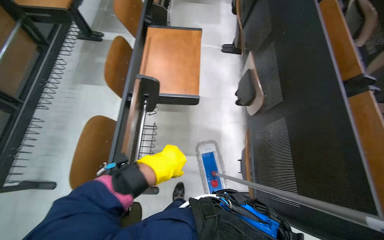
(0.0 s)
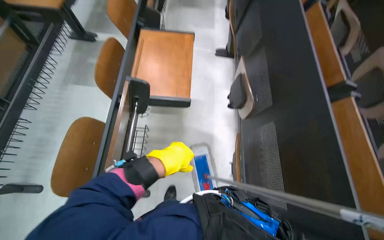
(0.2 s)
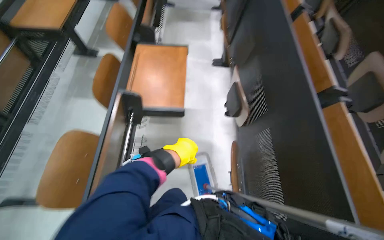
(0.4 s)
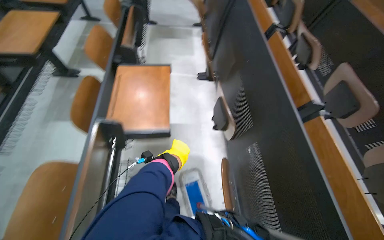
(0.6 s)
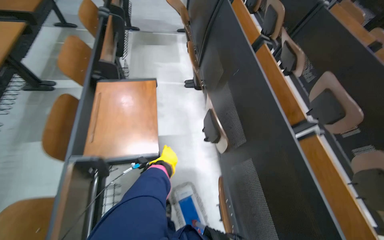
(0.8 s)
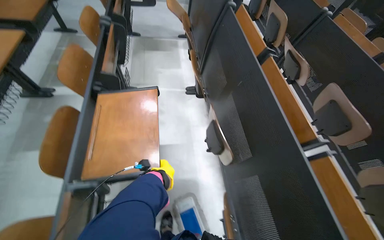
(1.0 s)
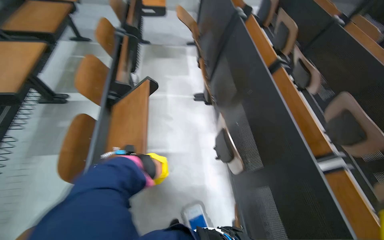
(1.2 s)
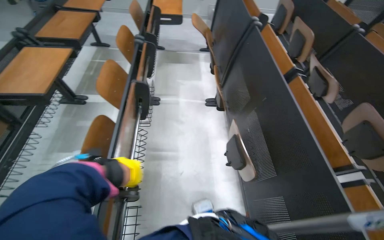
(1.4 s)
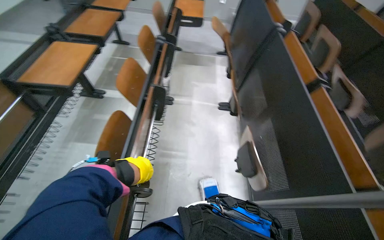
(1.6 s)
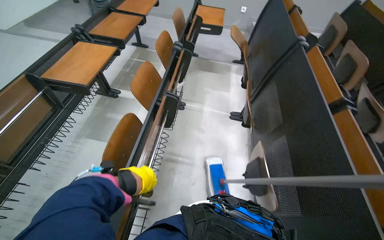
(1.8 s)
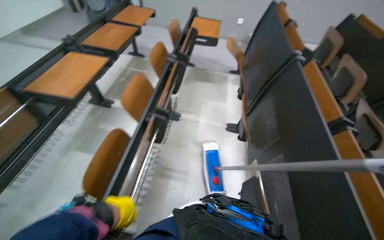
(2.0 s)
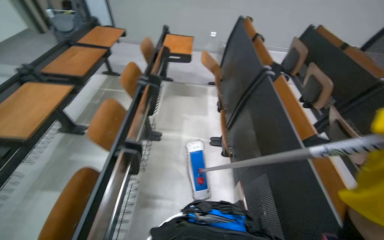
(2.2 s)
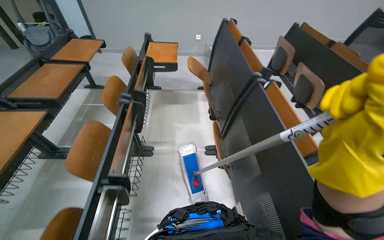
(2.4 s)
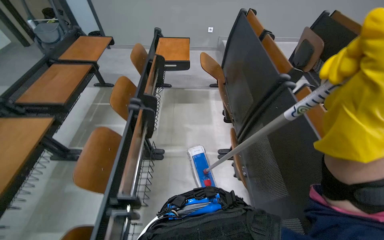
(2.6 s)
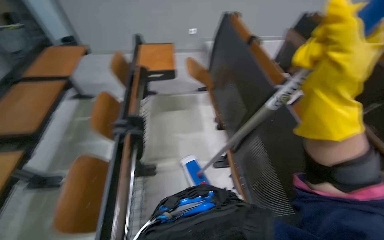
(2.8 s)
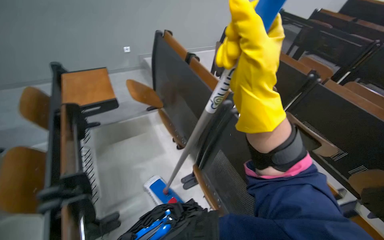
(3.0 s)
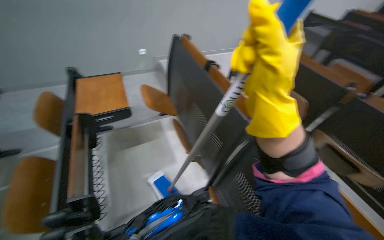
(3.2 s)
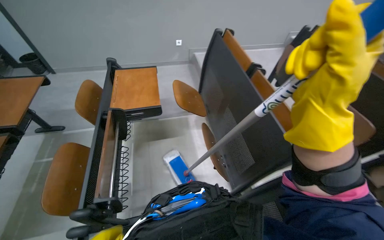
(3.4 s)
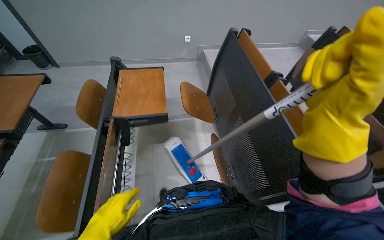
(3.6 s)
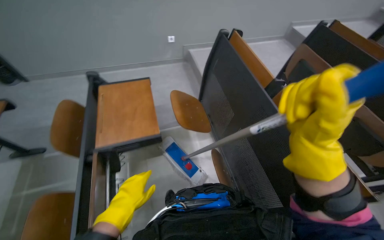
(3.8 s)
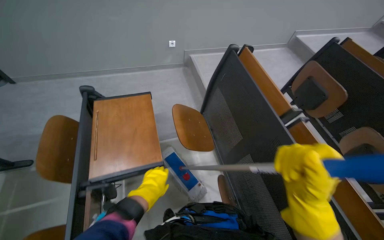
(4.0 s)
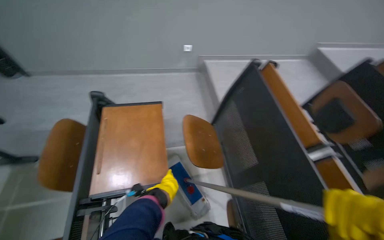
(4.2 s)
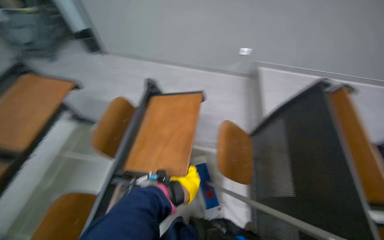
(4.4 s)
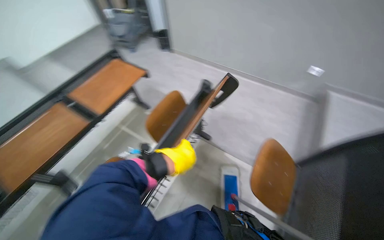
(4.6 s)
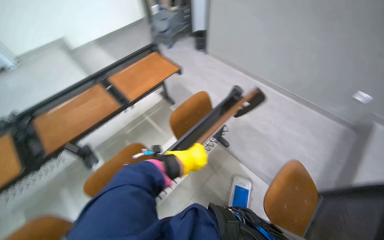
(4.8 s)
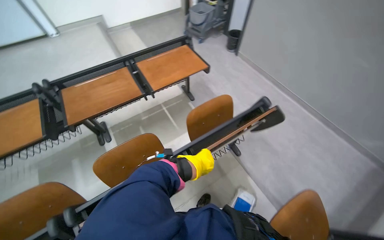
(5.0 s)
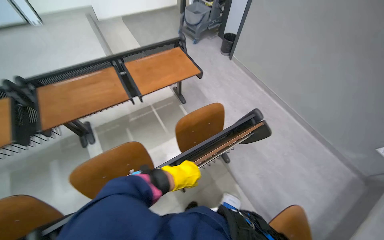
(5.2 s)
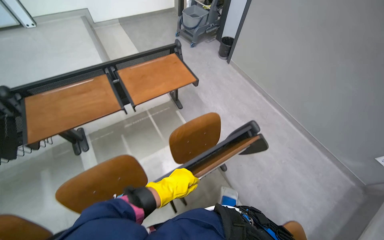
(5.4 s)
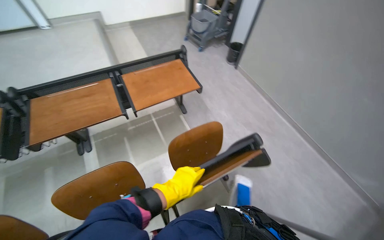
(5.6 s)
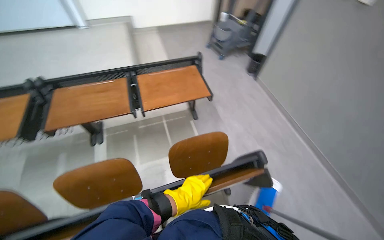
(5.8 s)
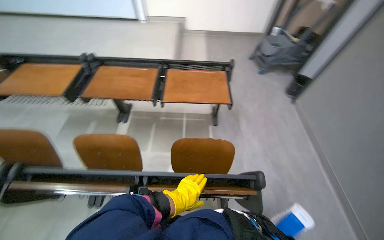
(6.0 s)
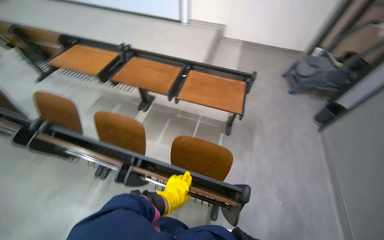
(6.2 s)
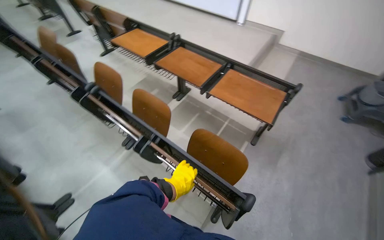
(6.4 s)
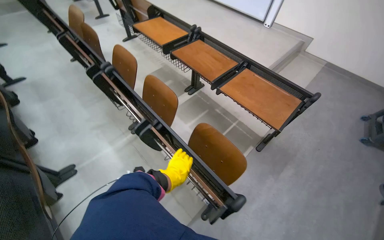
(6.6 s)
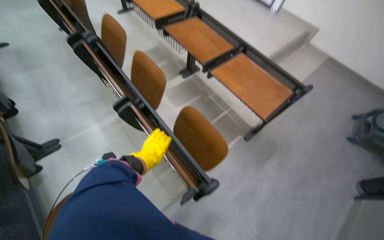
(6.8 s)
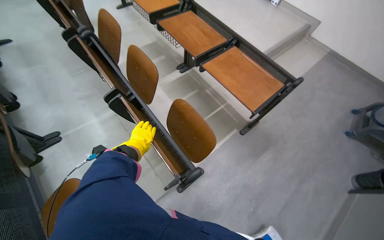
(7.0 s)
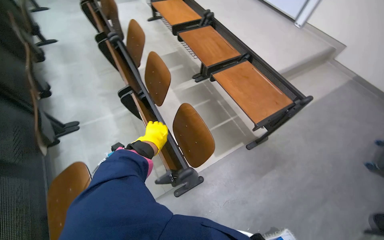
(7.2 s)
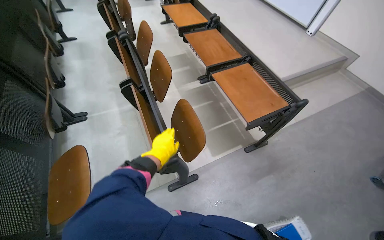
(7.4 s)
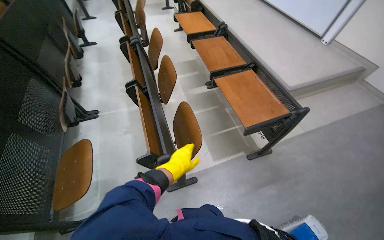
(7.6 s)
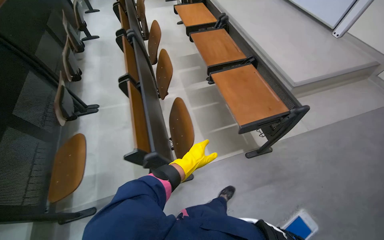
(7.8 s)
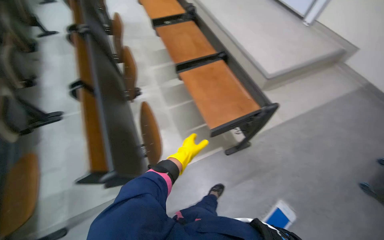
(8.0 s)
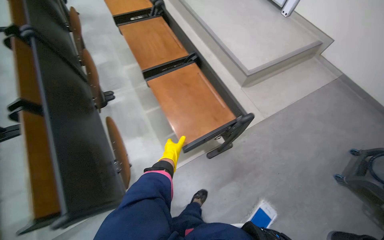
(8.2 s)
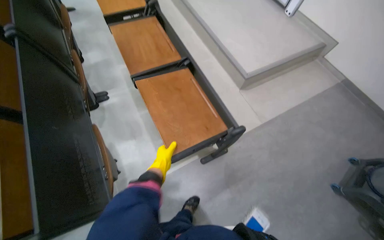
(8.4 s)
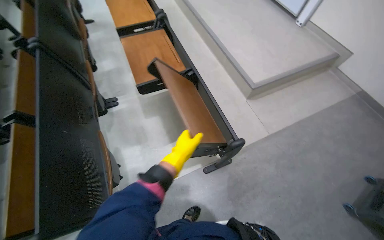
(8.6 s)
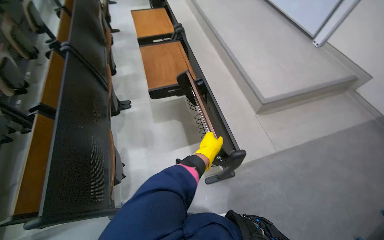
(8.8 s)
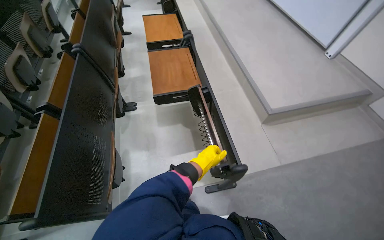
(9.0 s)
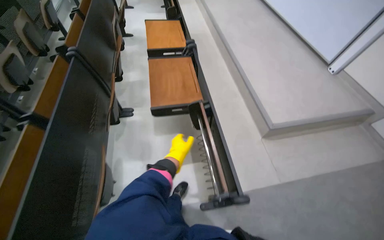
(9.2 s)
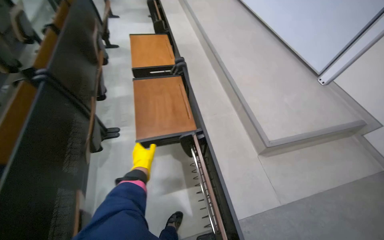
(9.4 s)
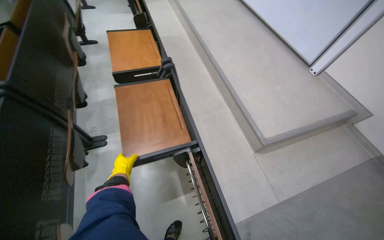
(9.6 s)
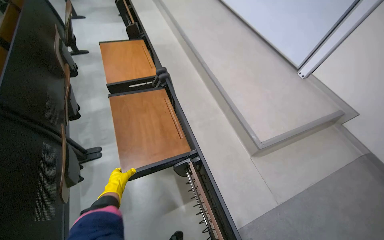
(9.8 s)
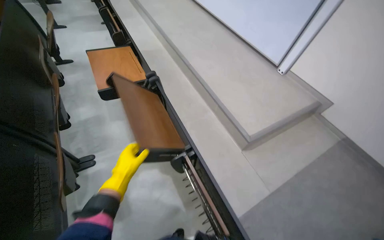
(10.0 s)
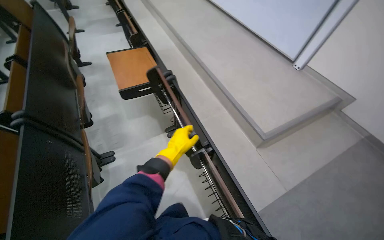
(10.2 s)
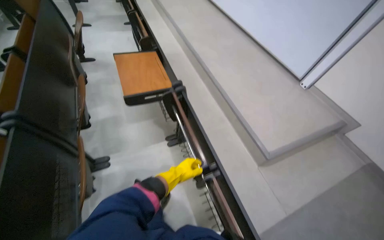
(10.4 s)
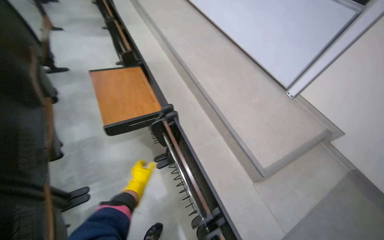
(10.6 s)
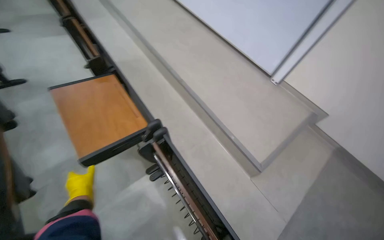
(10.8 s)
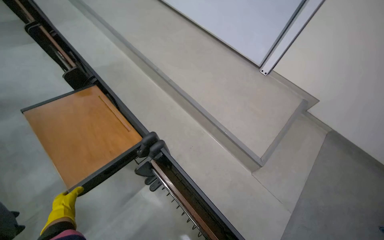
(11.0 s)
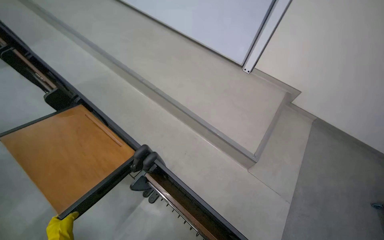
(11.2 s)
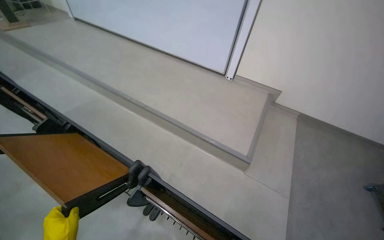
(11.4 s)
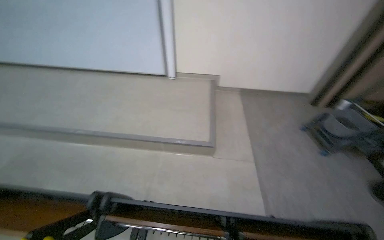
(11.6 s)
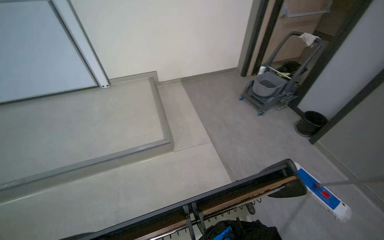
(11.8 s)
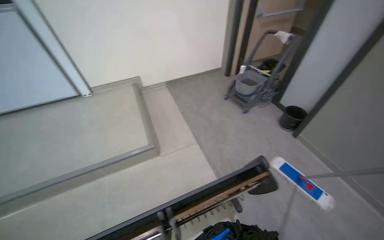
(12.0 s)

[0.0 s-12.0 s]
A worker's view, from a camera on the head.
Job: mopping floor.
The whole recording: Mopping lecture hall floor. The worker mops the floor in the lecture hall between the rows of desks.
0.0 to 1.6 s: The camera pitches upward, by approximately 15 degrees. The left hand heads to the left, covering some 15 cm, and reaches approximately 35 cm farther from the camera, then returns.
1.6 to 3.0 s: The head travels some 80 cm. The wearer's head swings some 35 degrees to the right.
3.0 to 4.4 s: The camera is carried roughly 90 cm. The wearer's head swings some 40 degrees to the left.
4.4 to 6.0 s: The wearer's head swings roughly 80 degrees to the left.
6.0 to 7.6 s: The camera is carried some 70 cm. The wearer looks approximately 70 degrees further to the left.
7.6 to 9.0 s: The wearer moves about 60 cm.
9.0 to 10.4 s: The camera travels roughly 50 cm.
10.4 to 12.0 s: The wearer looks approximately 90 degrees further to the right.

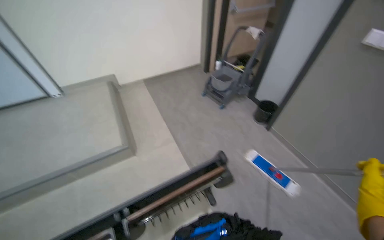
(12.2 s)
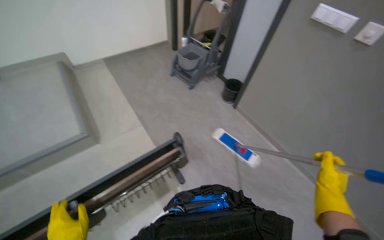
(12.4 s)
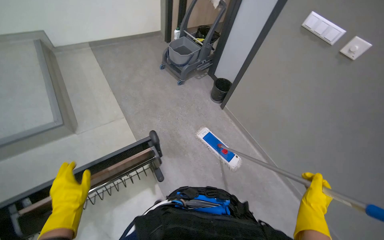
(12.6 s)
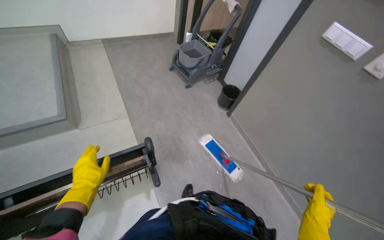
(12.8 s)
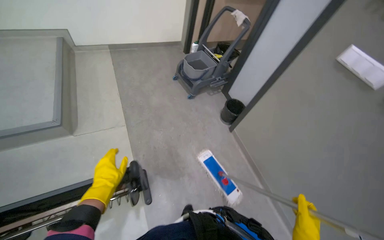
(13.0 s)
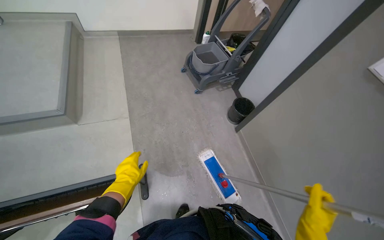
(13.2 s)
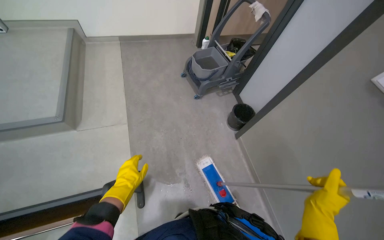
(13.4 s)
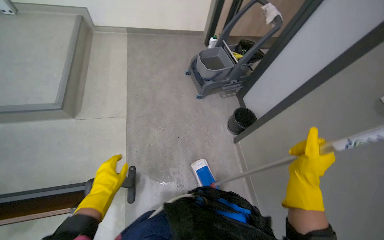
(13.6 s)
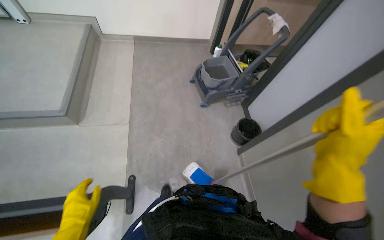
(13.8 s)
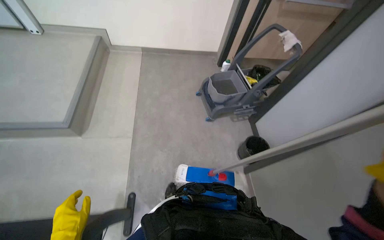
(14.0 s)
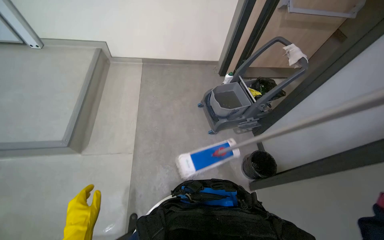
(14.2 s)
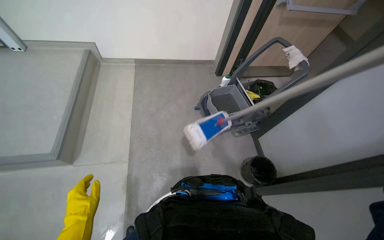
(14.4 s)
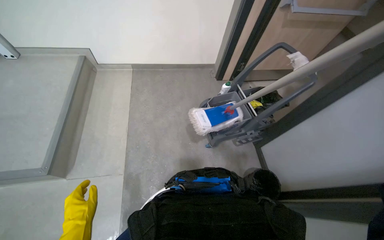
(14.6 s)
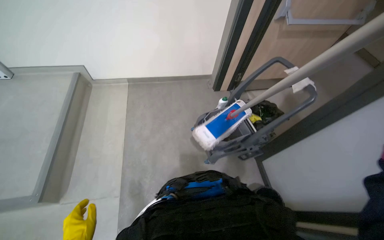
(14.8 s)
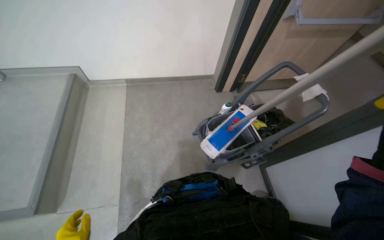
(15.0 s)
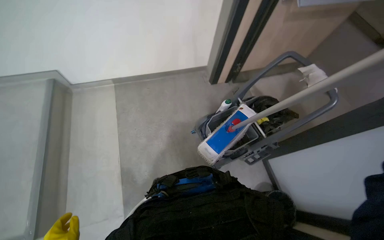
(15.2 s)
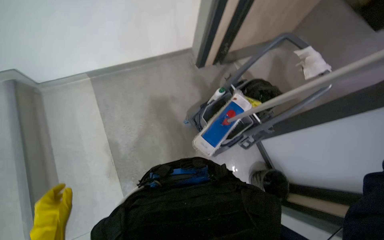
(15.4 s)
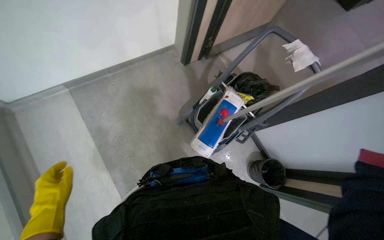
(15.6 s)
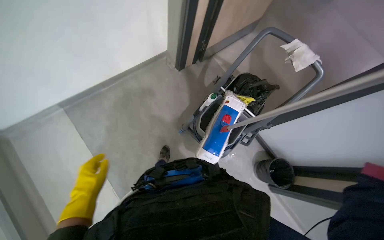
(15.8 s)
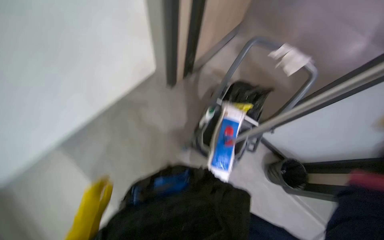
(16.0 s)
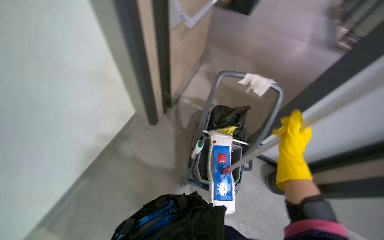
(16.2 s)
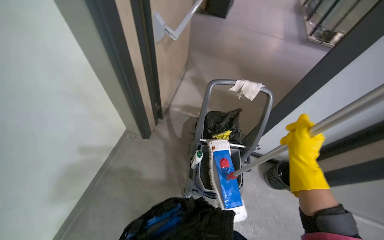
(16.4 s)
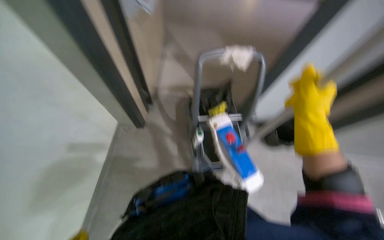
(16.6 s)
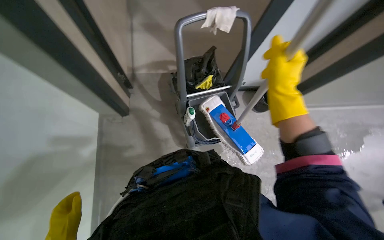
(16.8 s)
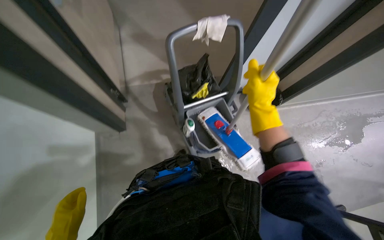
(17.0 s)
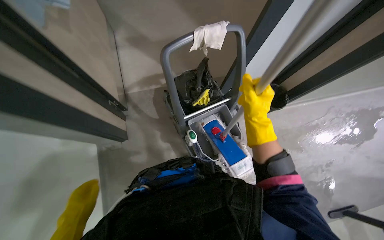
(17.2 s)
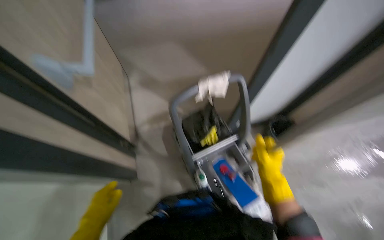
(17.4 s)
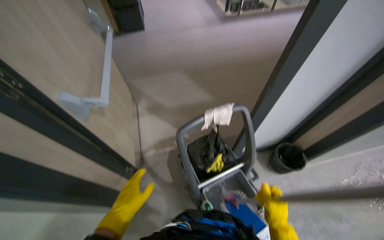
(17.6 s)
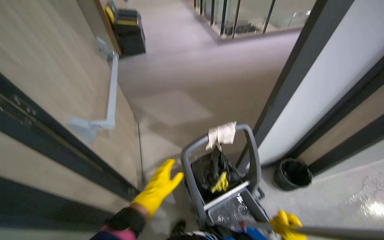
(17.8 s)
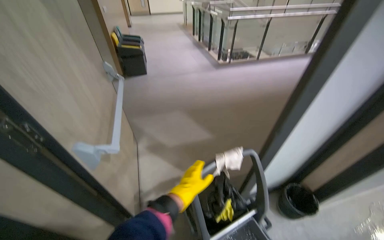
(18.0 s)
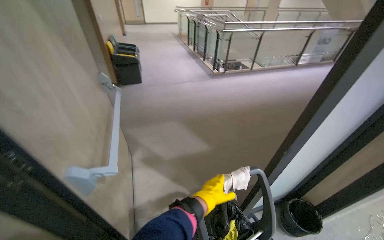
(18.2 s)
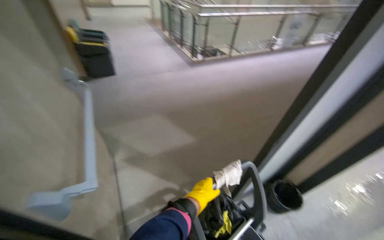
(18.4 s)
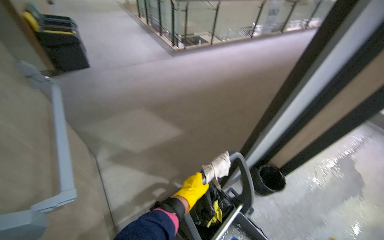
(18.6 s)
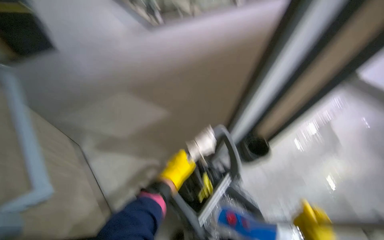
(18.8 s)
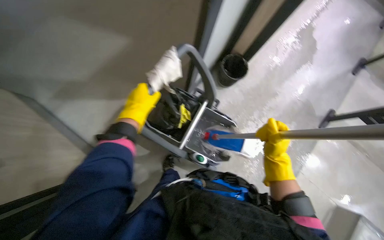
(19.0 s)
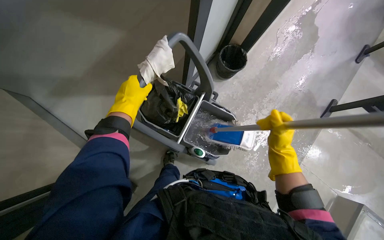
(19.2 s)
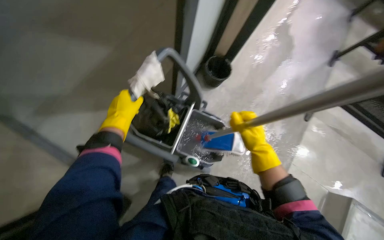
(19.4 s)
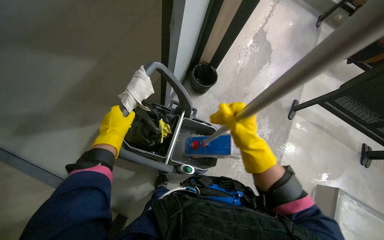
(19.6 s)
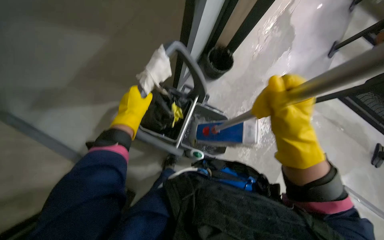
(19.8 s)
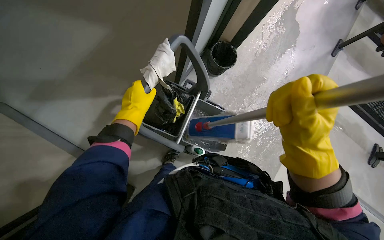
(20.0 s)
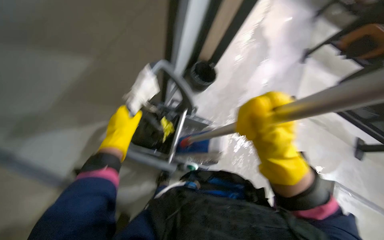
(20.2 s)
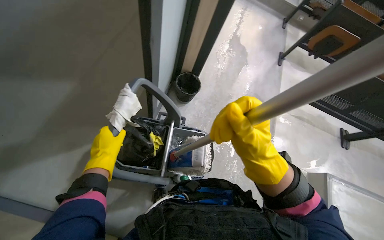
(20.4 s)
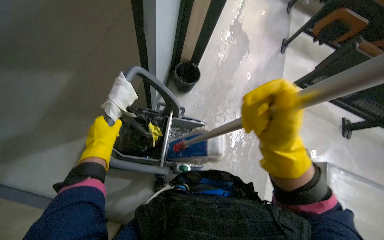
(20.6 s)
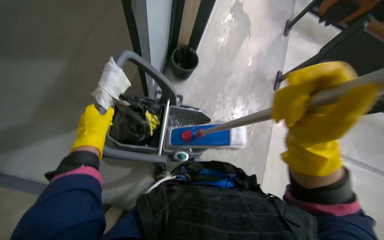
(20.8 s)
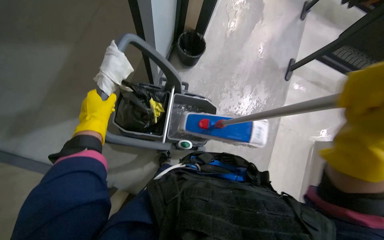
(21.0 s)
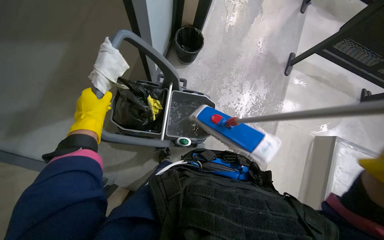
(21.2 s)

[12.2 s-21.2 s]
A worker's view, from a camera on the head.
Job: mopping floor.
The whole recording: Mopping lecture hall floor. The worker mops the floor in the lecture hall between the rows of desks.
12.2 to 13.8 s: The wearer moves roughly 70 cm.
13.8 to 15.2 s: The camera is carried some 80 cm.
15.2 to 16.6 s: The camera travels approximately 60 cm. The wearer's head swings roughly 65 degrees to the right.
16.6 to 18.2 s: The view tilts approximately 30 degrees upward.
18.2 to 19.8 s: The head rotates approximately 35 degrees to the right. The view tilts some 20 degrees downward.
